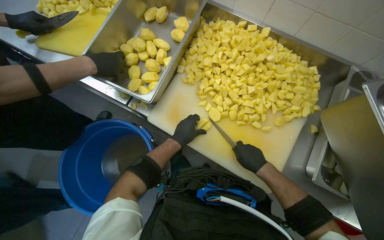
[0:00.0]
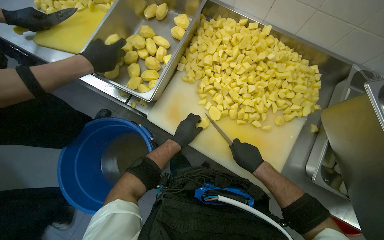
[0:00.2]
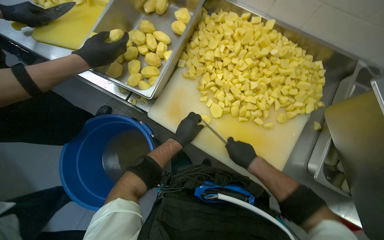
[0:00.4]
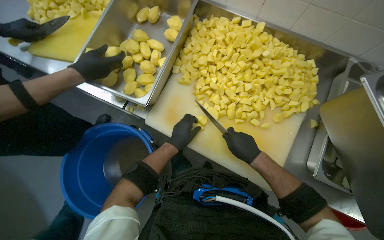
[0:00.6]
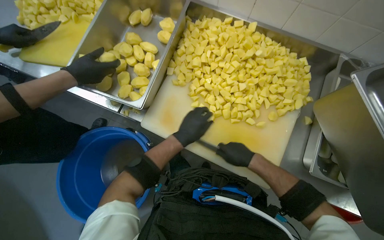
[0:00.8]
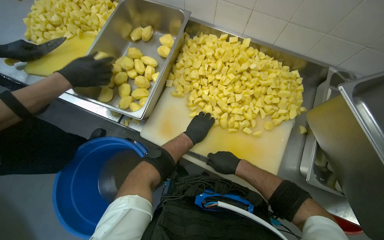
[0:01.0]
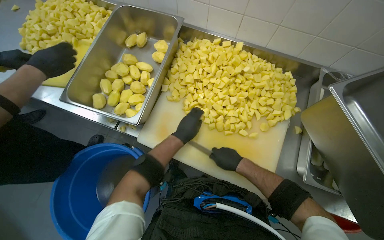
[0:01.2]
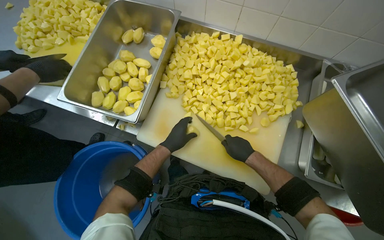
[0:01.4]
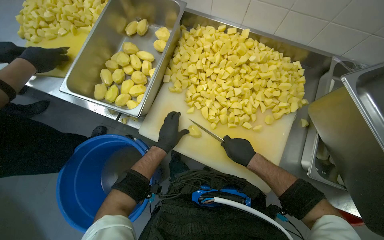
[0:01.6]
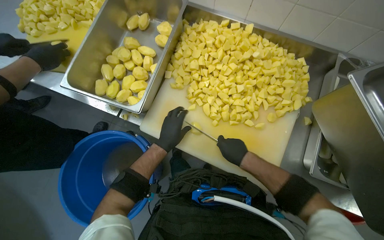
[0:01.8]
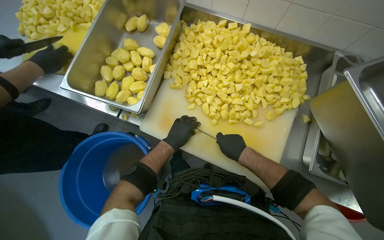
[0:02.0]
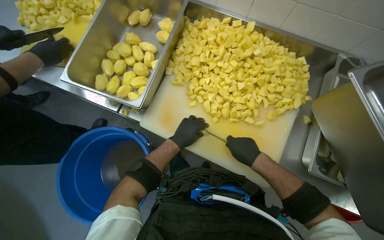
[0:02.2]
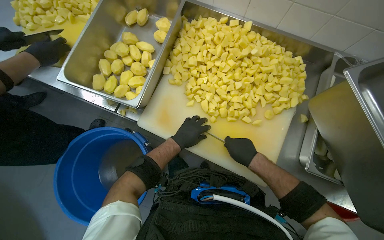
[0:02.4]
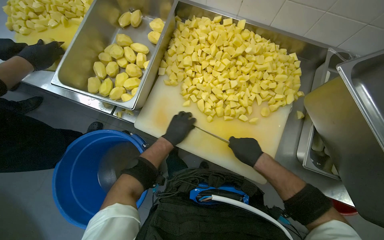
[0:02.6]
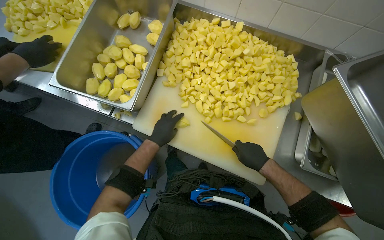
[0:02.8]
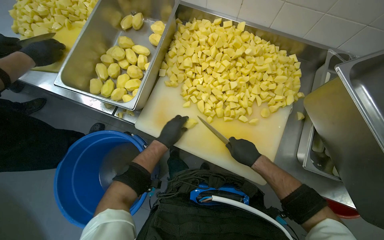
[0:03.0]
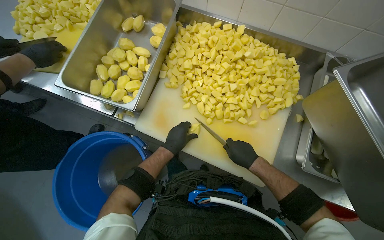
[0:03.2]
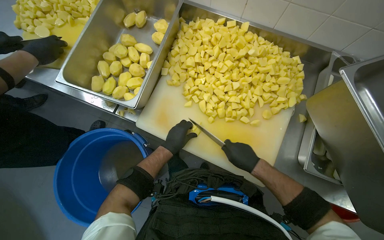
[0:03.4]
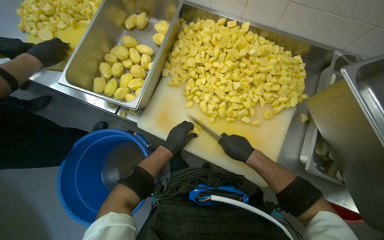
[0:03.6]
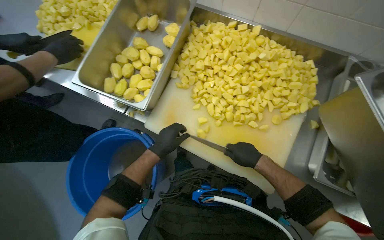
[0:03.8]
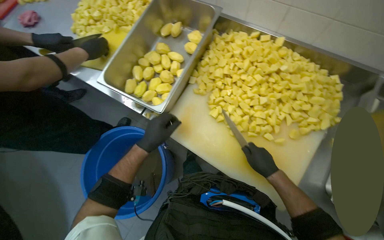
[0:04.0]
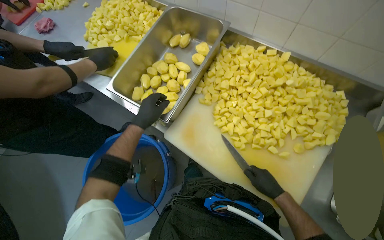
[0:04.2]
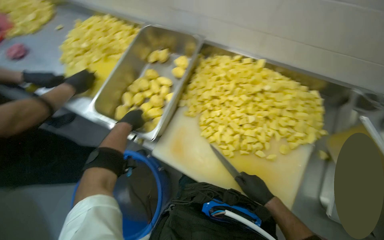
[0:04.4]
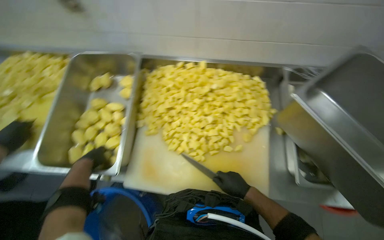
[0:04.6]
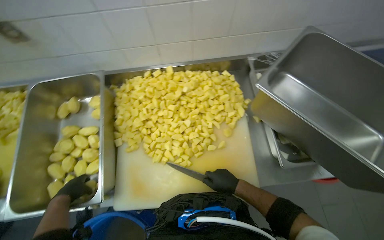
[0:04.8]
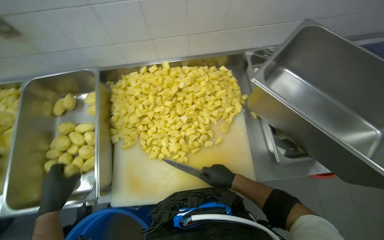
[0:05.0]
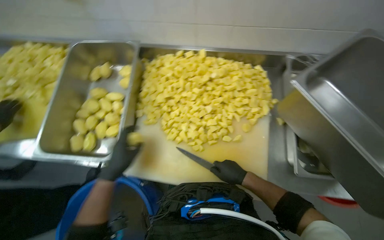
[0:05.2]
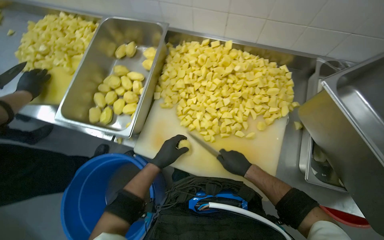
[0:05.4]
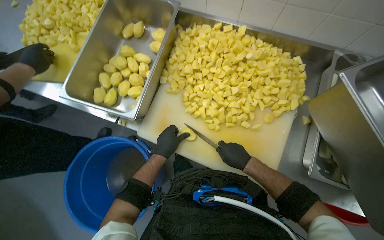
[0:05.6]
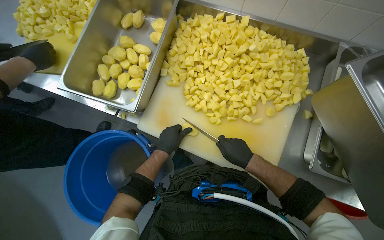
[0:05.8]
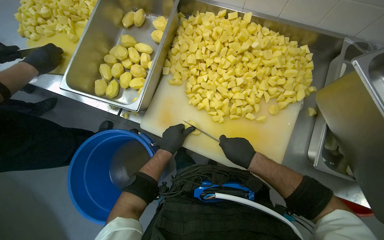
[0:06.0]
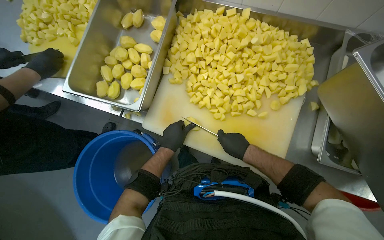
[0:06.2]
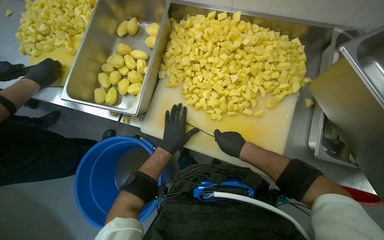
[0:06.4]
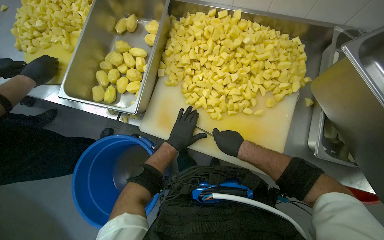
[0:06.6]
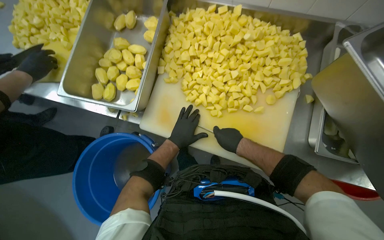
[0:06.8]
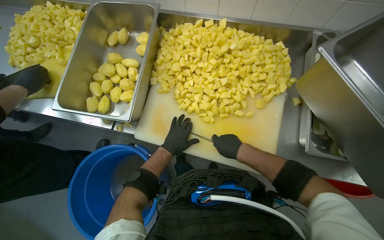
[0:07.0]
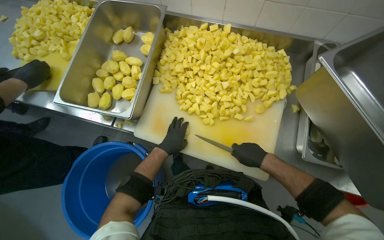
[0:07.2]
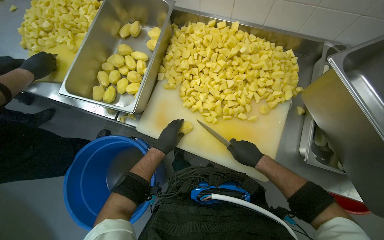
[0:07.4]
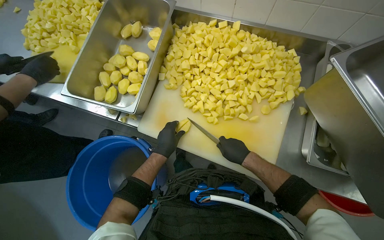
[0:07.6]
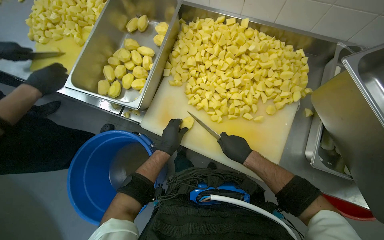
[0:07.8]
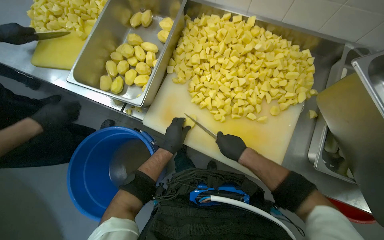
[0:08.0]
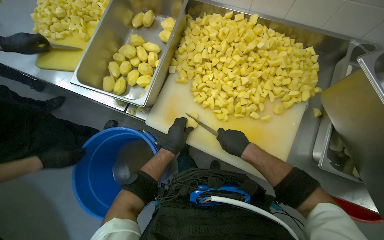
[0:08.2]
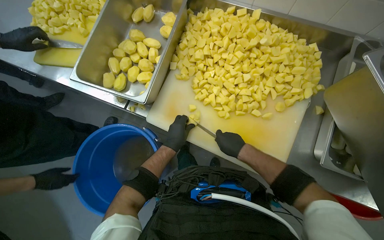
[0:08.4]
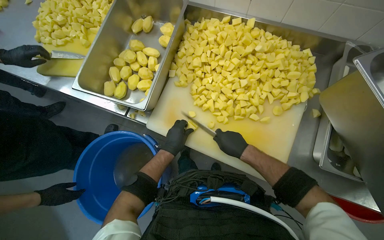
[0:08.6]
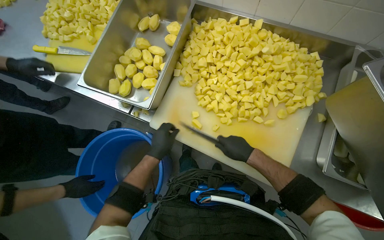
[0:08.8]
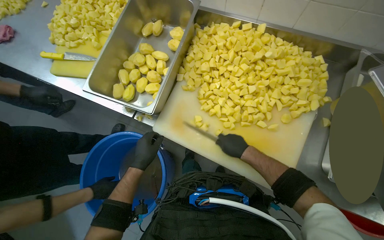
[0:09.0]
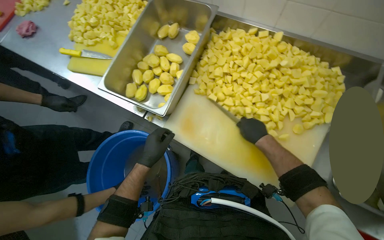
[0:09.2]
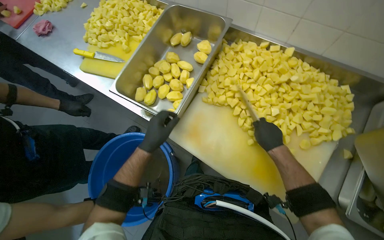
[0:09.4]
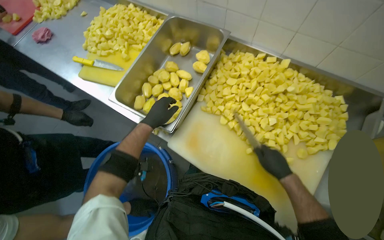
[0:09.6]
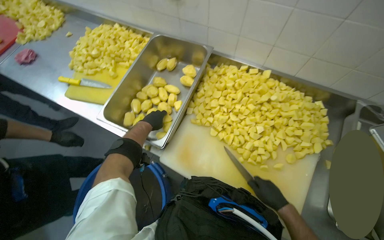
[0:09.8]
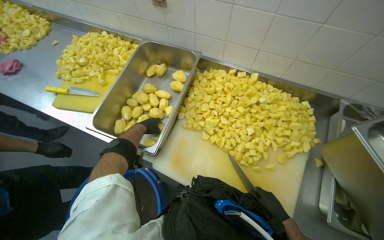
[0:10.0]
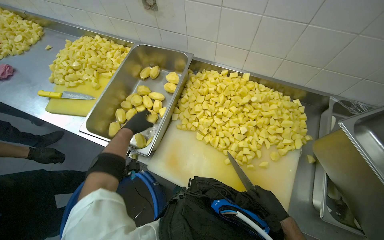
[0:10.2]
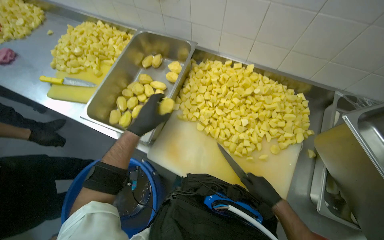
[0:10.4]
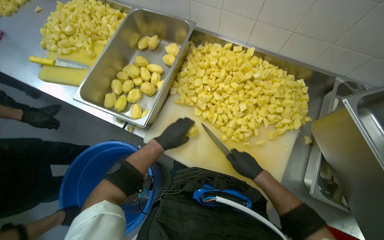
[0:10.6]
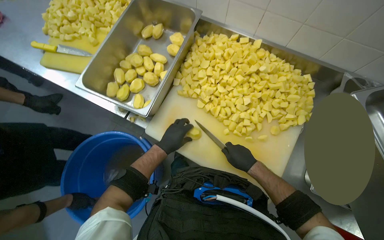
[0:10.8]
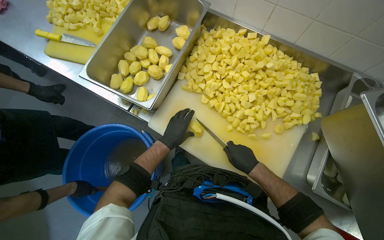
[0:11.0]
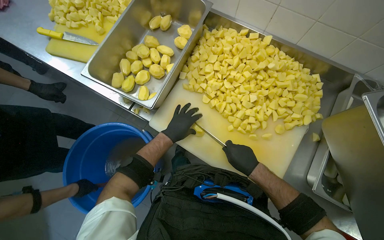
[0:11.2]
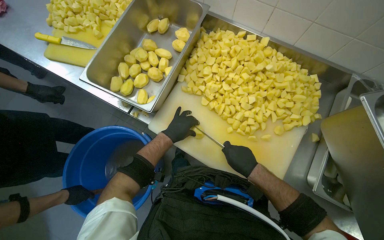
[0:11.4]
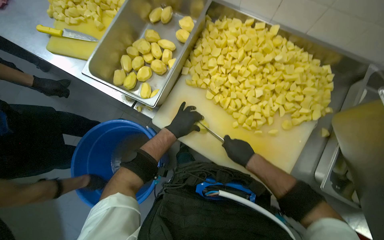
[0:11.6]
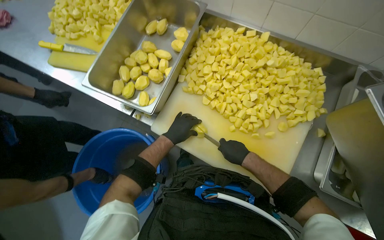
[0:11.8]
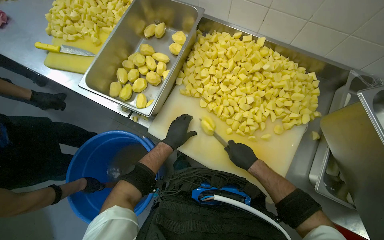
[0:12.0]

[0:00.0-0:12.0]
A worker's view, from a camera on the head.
Job: preparing food.
The whole recording: Dicing potatoes on cutting board. The worker dices peeled potatoes into smaller pieces on a cutting board.
0:00.0 to 0:03.0: The hands are busy where they are.
0:03.0 to 0:04.4: The left hand travels to the left and up the picture by about 25 cm.
0:04.4 to 0:06.0: The left hand heads to the right and down the picture, covering about 25 cm.
0:06.0 to 0:07.6: The hands make small movements and keep their place.
0:07.6 to 0:09.0: The left hand moves to the left, some 15 cm.
0:09.0 to 0:10.4: The left hand shifts roughly 20 cm up the picture, while the right hand is displaced to the right by about 10 cm.
0:10.4 to 0:12.0: The left hand shifts approximately 15 cm down the picture and farther from the camera.

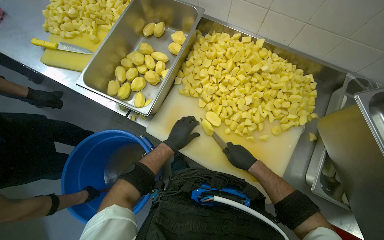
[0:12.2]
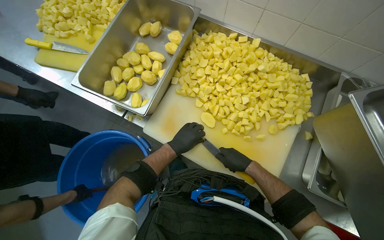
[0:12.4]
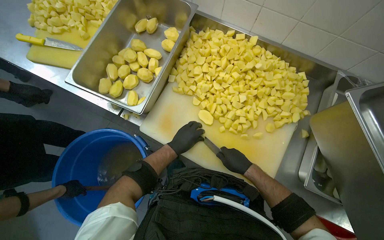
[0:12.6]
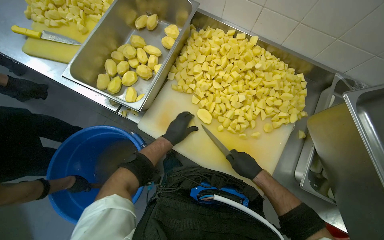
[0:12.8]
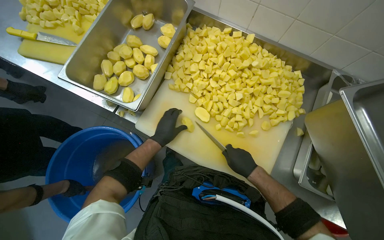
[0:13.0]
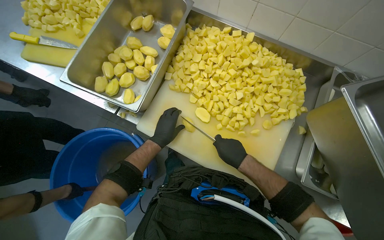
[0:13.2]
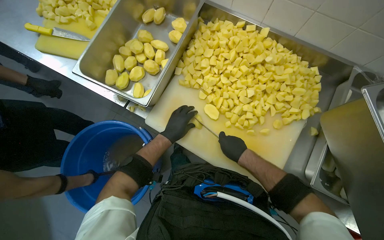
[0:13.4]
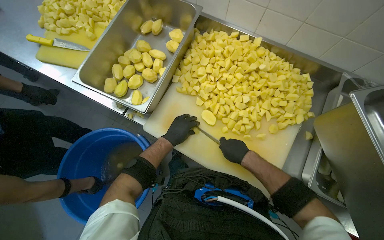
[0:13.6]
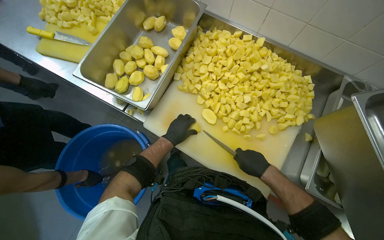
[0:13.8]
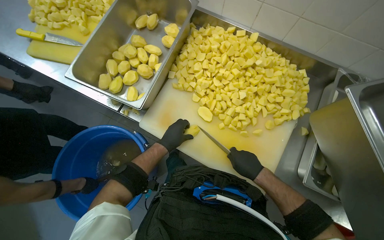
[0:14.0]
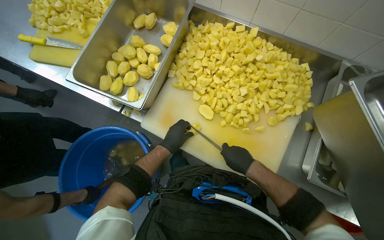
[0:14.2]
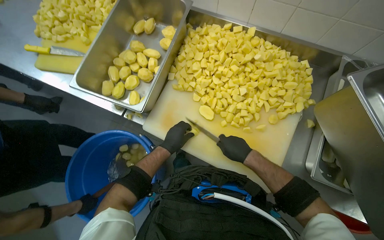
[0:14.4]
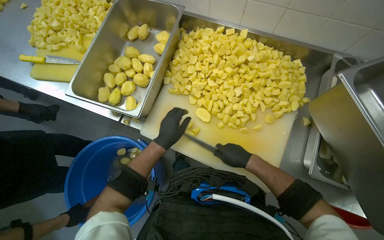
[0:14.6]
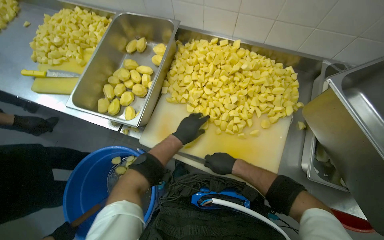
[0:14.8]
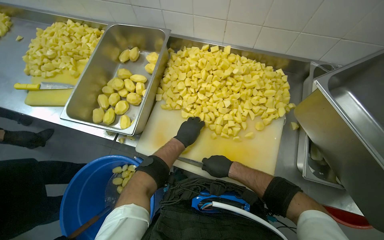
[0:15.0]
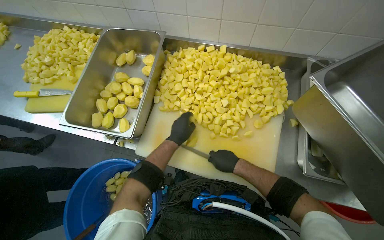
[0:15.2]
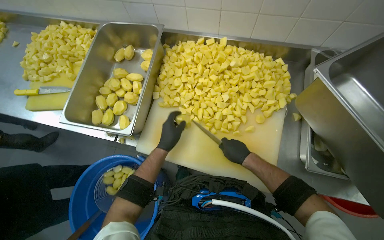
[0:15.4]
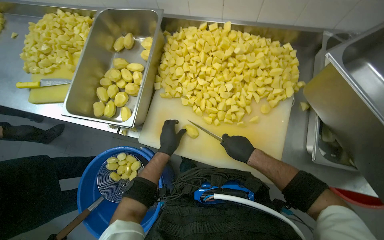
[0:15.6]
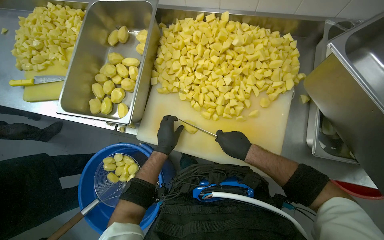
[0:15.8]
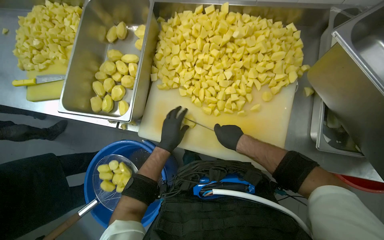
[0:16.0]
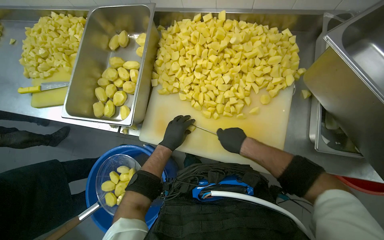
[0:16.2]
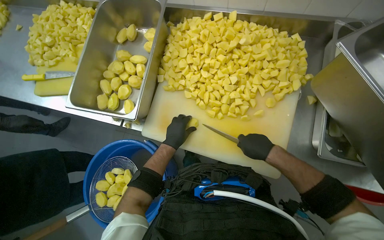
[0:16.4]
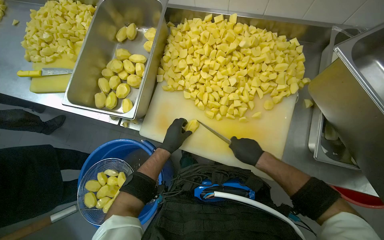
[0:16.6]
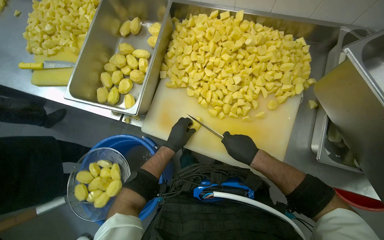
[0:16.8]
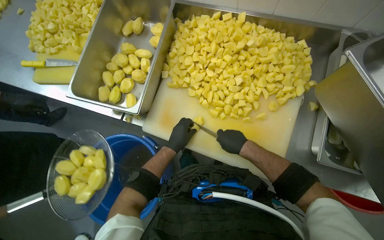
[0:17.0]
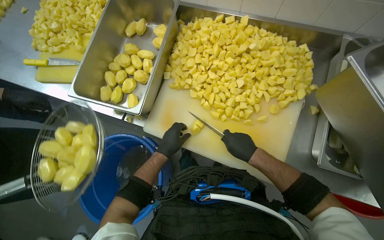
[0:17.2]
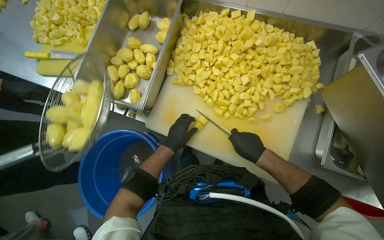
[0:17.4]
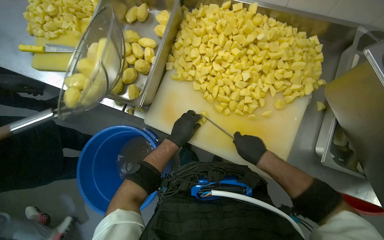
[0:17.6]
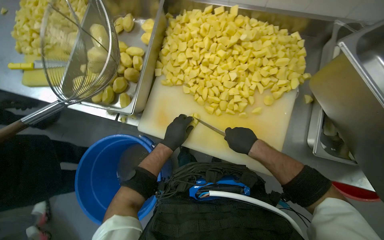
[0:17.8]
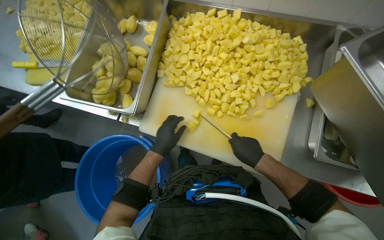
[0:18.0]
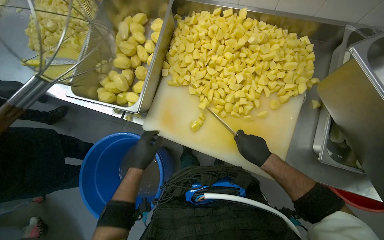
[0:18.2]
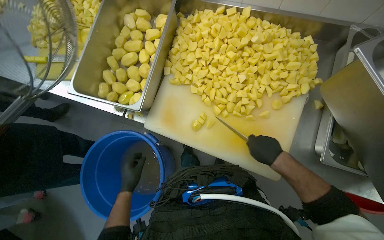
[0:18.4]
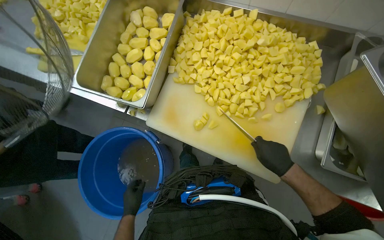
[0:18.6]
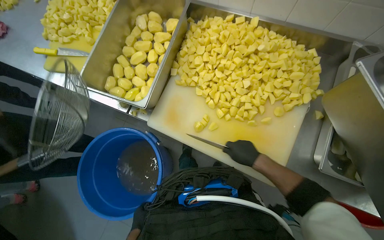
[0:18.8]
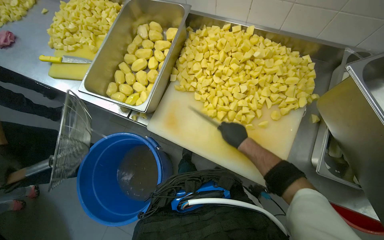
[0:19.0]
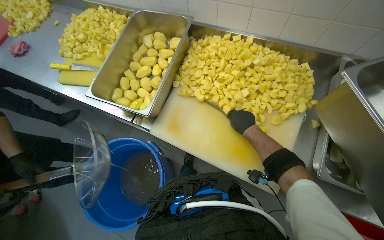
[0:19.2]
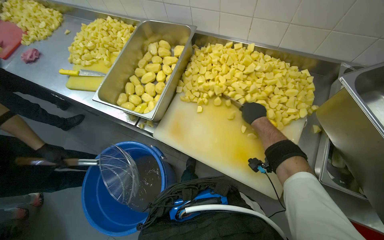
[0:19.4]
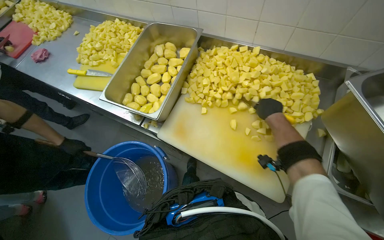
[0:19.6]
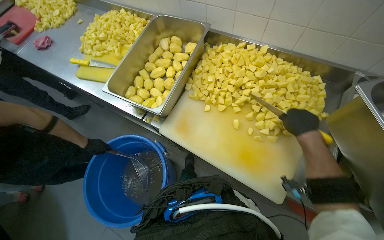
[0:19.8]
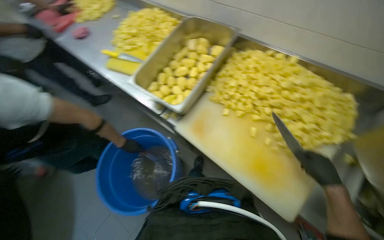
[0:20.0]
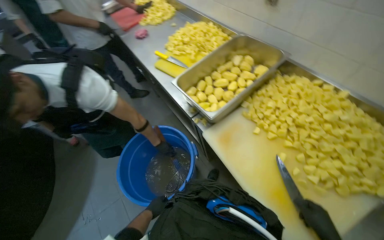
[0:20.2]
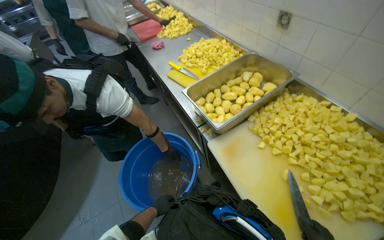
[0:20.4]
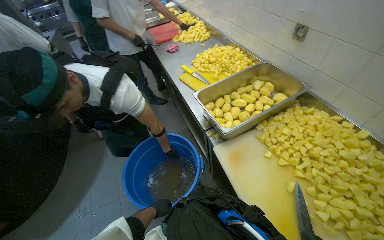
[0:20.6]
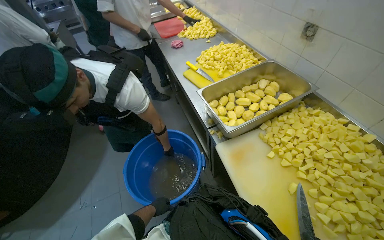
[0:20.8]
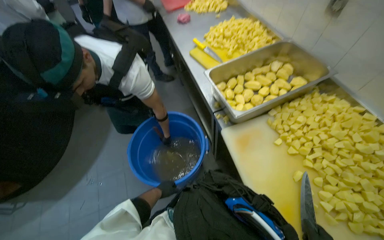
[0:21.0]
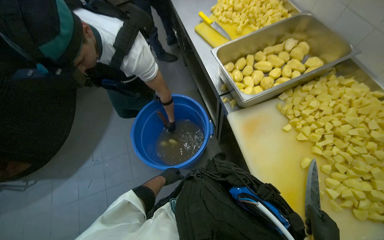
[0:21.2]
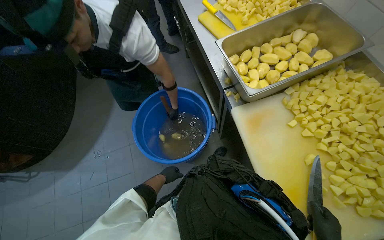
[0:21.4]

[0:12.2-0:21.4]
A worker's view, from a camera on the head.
Job: preparing food.
The whole recording: Dicing potatoes on cutting board. The worker dices peeled potatoes into smaller pieces on a cutting board.
0:12.2 to 0:13.8: The hands are busy where they are.
0:16.8 to 0:18.4: The left hand is displaced to the left and down the picture by approximately 20 cm.
0:18.4 to 0:19.8: The right hand is displaced up the picture by some 15 cm.
0:19.8 to 0:21.4: The wearer looks some 45 degrees further to the left.
